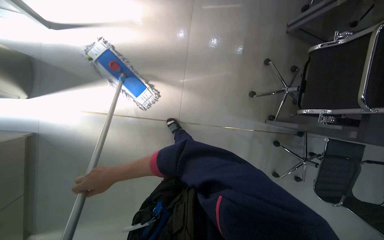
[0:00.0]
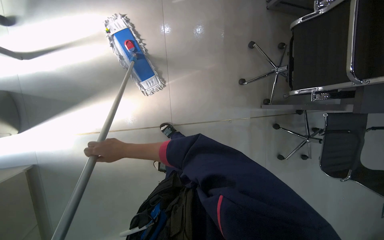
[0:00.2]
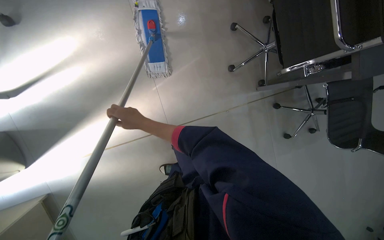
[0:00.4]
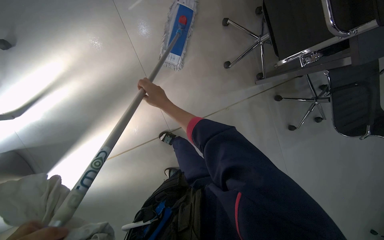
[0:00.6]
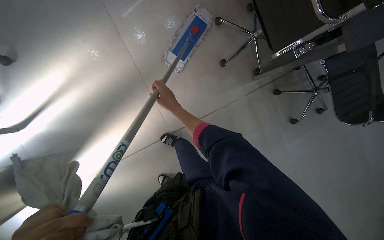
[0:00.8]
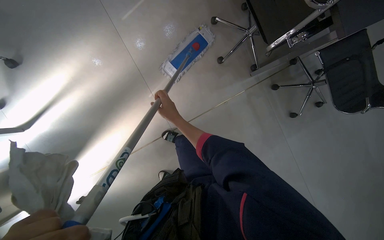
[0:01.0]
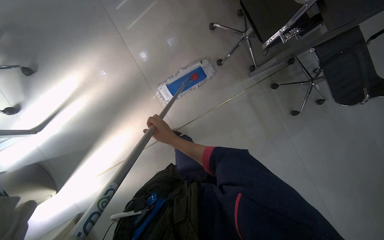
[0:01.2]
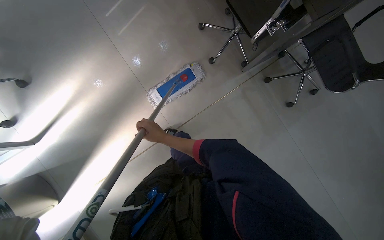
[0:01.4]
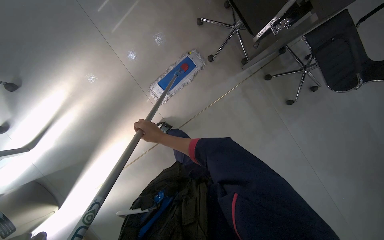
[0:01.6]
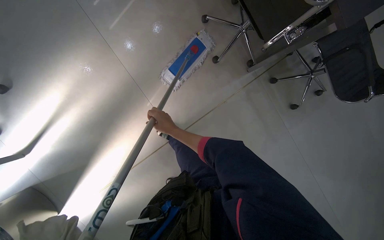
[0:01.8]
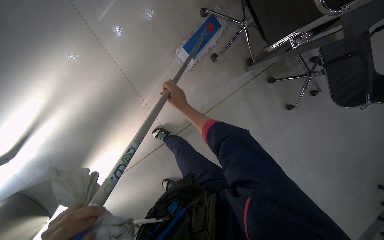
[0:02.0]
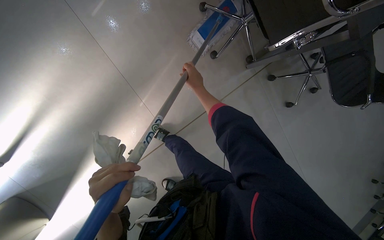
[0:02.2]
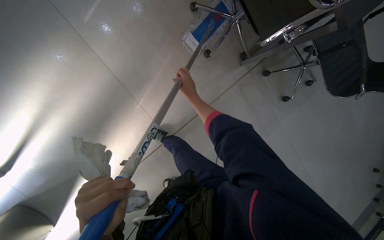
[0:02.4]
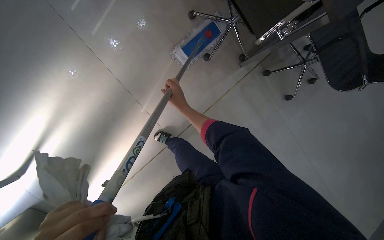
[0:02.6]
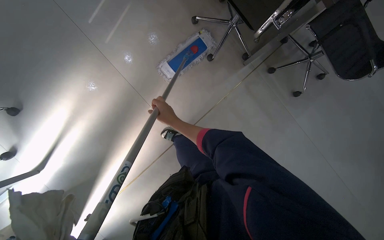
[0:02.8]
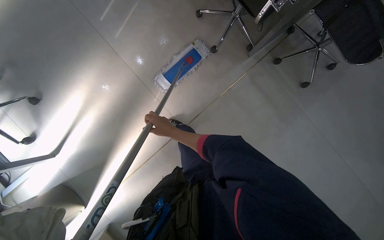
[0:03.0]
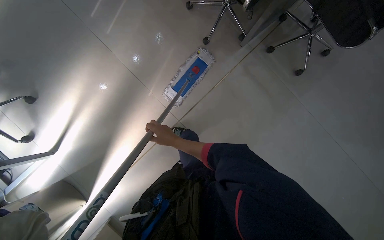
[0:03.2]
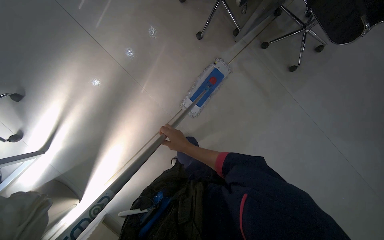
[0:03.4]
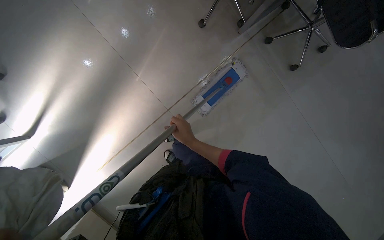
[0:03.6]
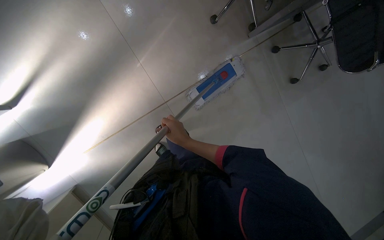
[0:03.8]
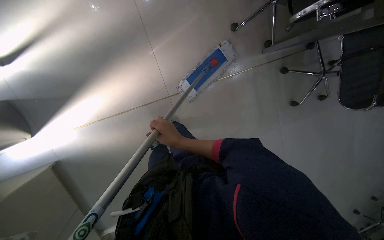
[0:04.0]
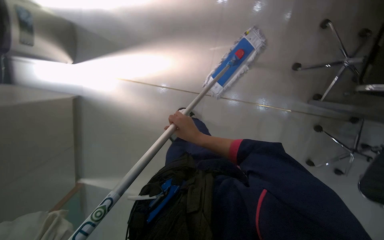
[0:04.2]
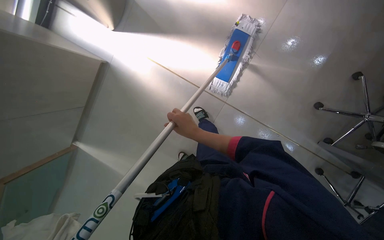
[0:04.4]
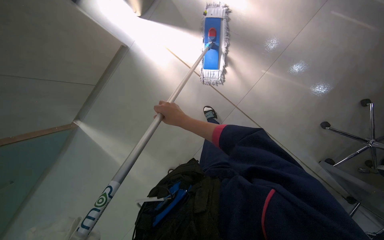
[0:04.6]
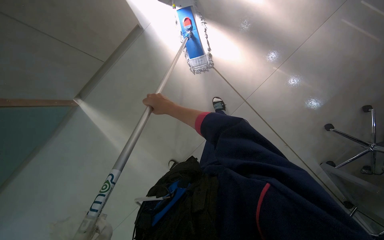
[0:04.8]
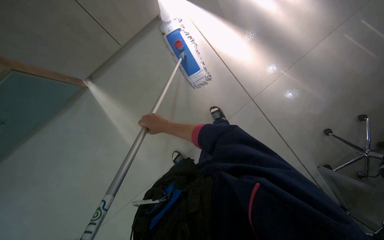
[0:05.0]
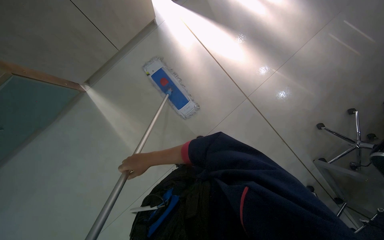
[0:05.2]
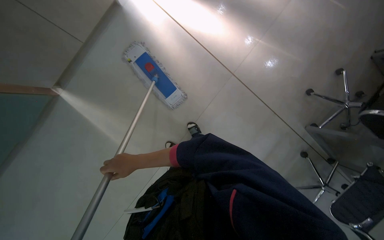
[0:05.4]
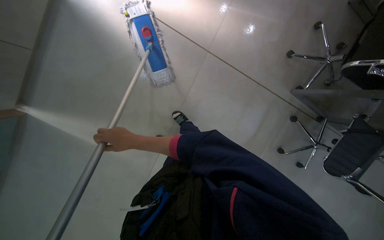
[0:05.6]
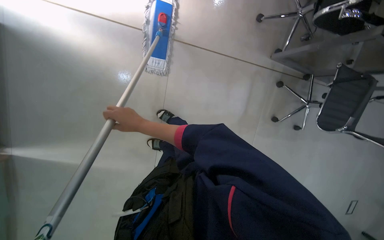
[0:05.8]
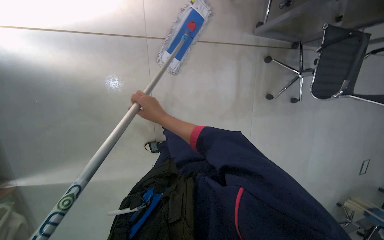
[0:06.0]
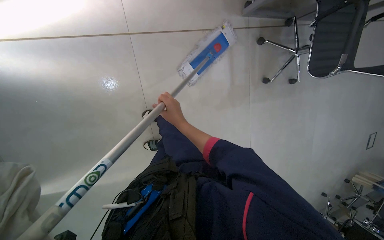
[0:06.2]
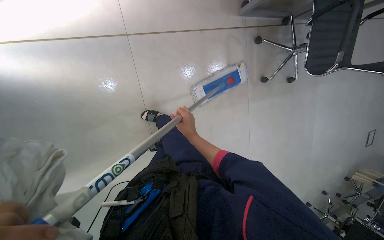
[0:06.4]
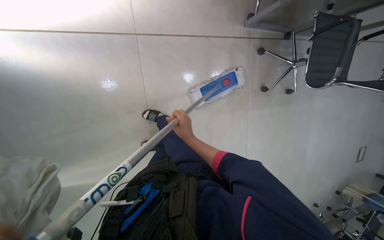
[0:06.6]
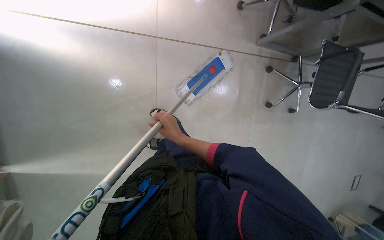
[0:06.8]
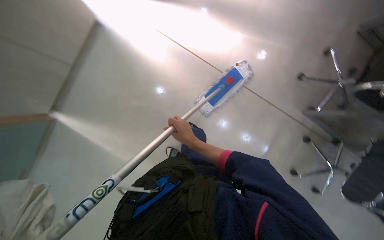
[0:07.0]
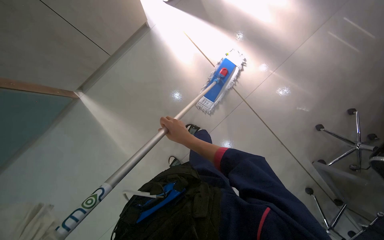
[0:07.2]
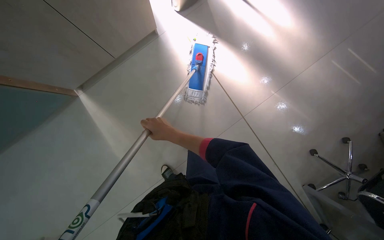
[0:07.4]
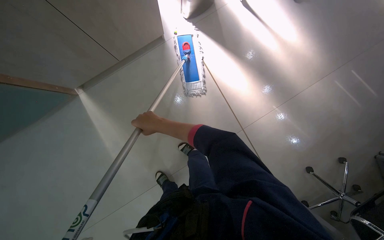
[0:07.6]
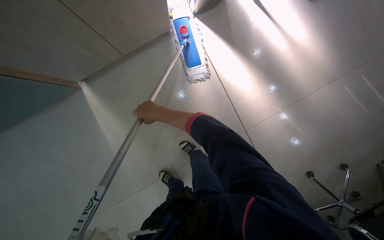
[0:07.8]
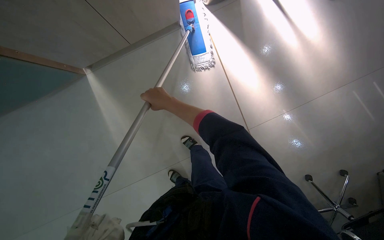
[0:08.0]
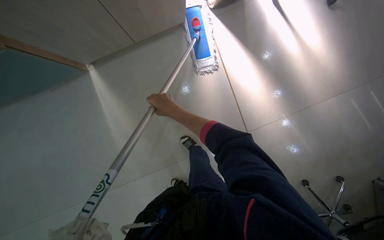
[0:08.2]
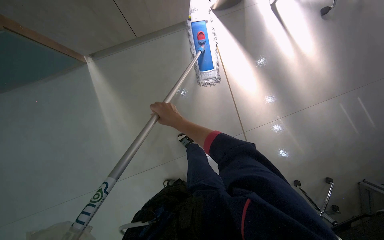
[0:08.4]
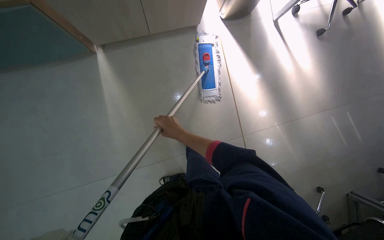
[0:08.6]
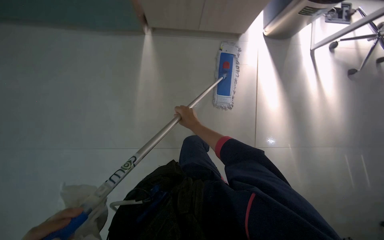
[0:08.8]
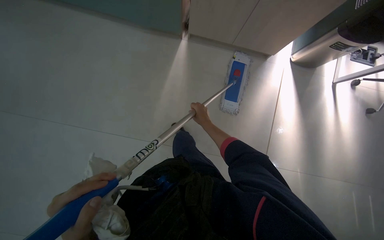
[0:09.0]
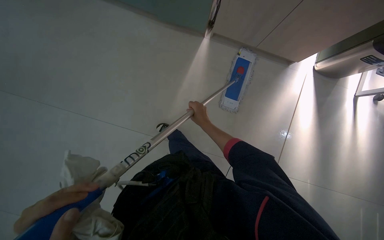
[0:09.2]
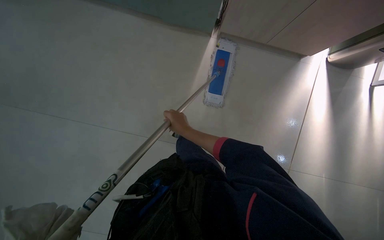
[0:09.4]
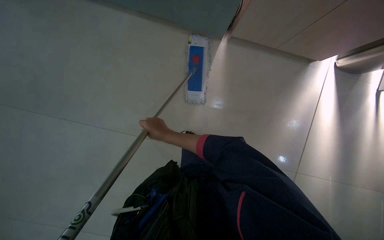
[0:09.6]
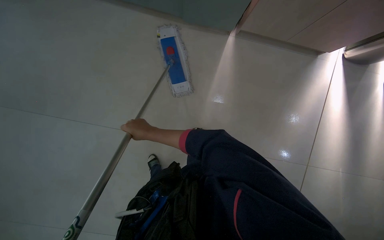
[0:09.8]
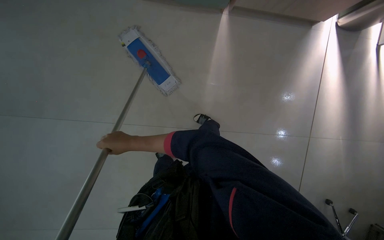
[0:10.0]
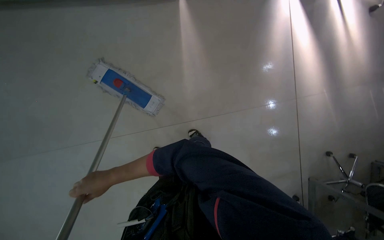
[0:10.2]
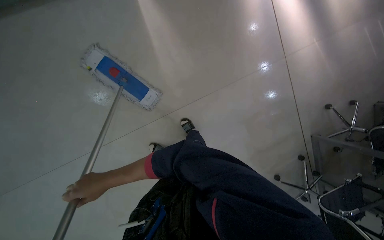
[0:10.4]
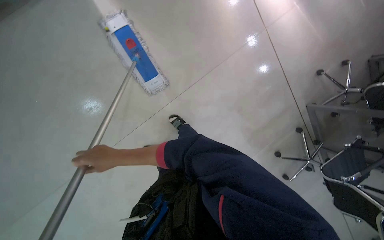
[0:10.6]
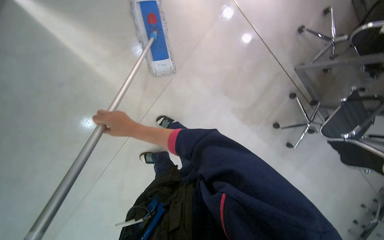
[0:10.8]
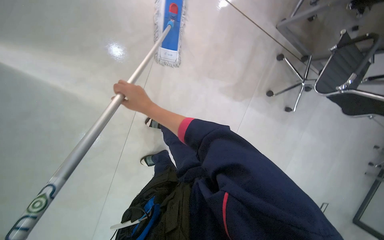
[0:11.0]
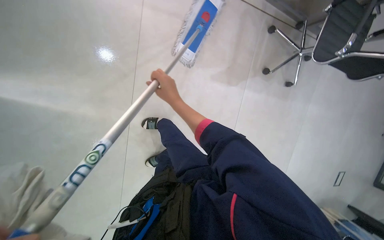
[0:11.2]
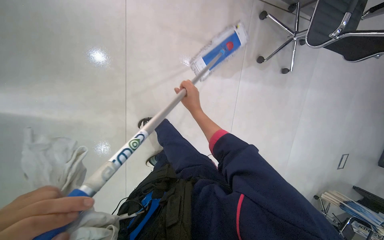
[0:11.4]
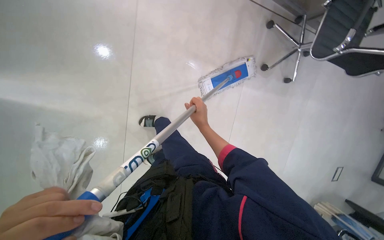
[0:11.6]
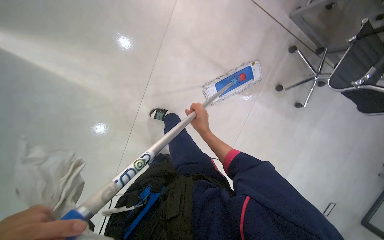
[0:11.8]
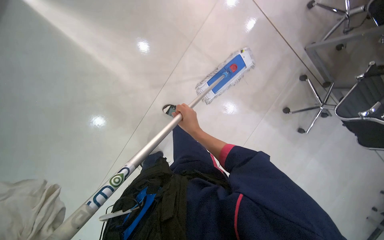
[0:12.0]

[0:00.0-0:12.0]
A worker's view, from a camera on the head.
Job: mopping floor.
The whole recording: Mopping office floor. The worker mops the office floor, moving obstacles as needed.
0.0 to 1.6 s: The scene rotates counterclockwise by some 40 degrees.
1.6 to 3.0 s: The right hand goes about 15 cm nearer to the camera, and moves approximately 35 cm up the picture and comes back.
3.0 to 4.4 s: The scene turns roughly 50 degrees clockwise in the picture.
6.0 to 7.6 s: The wearer looks some 25 degrees further upward. The scene rotates clockwise by about 60 degrees.
7.6 to 9.0 s: Everything in view rotates approximately 25 degrees clockwise.
9.0 to 10.4 s: The wearer's head swings roughly 25 degrees to the right. The right hand is displaced to the left and down the picture by about 35 cm.

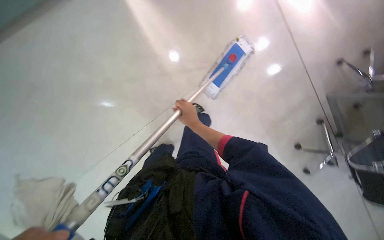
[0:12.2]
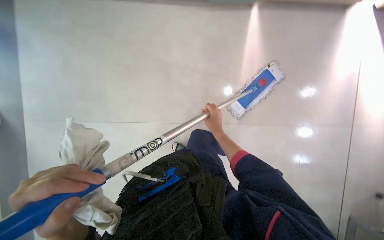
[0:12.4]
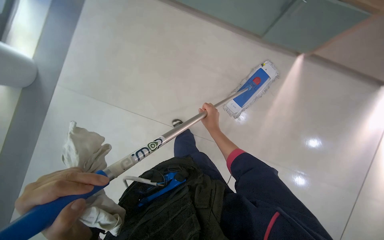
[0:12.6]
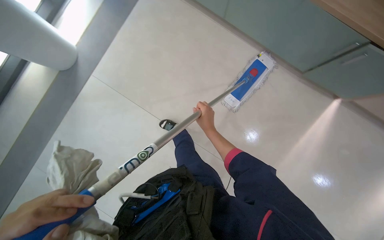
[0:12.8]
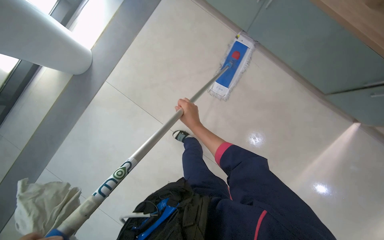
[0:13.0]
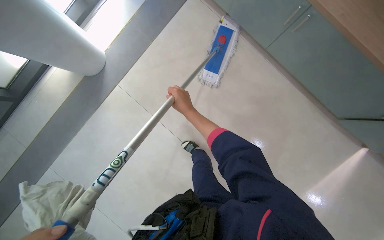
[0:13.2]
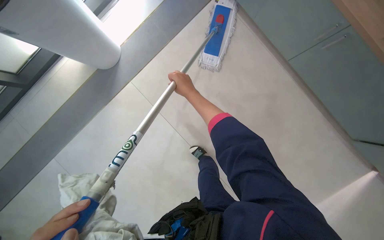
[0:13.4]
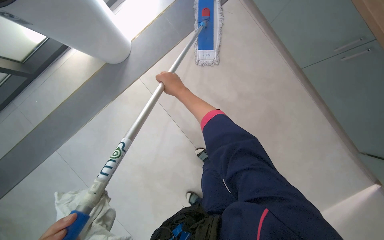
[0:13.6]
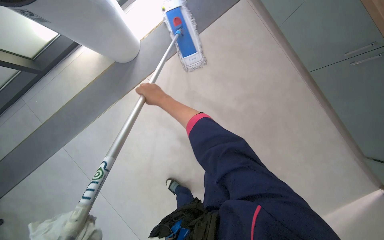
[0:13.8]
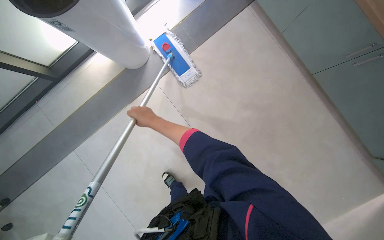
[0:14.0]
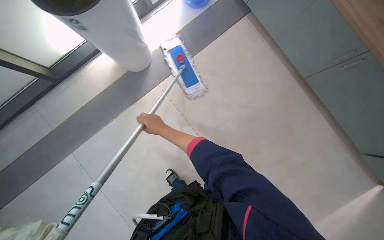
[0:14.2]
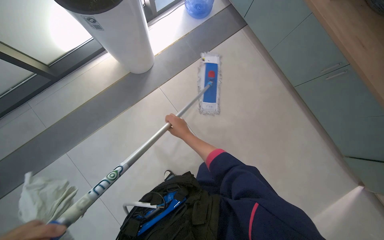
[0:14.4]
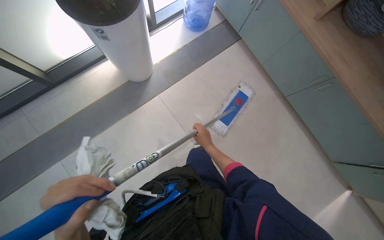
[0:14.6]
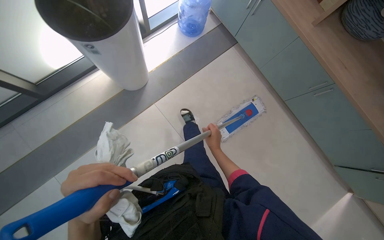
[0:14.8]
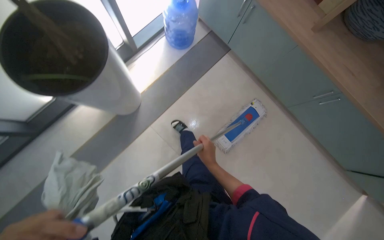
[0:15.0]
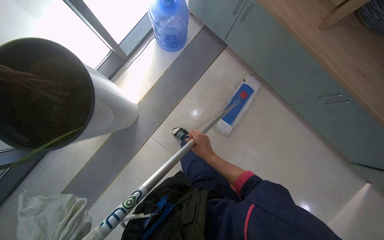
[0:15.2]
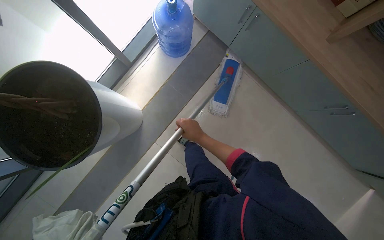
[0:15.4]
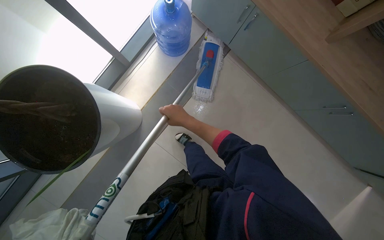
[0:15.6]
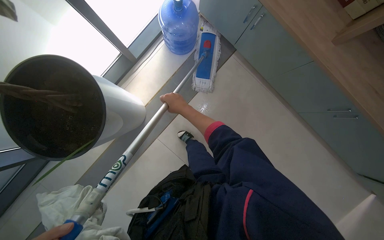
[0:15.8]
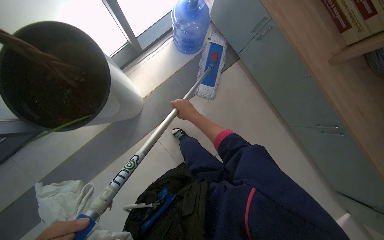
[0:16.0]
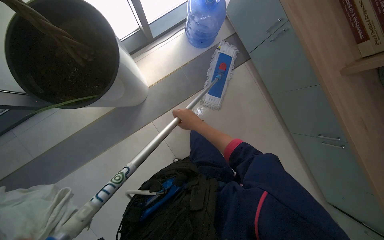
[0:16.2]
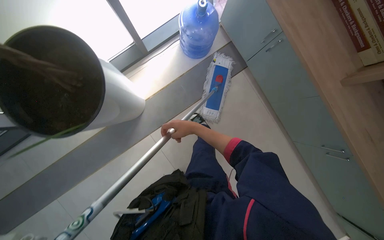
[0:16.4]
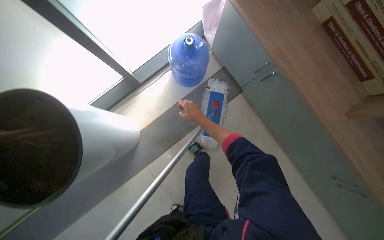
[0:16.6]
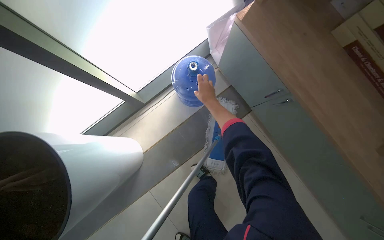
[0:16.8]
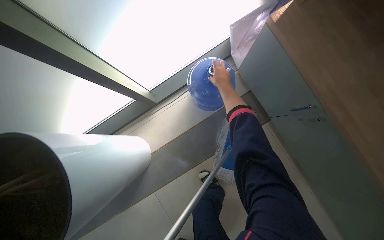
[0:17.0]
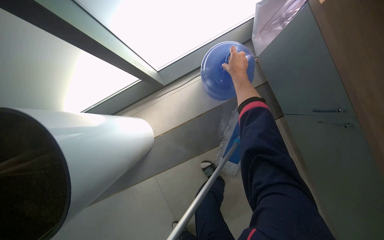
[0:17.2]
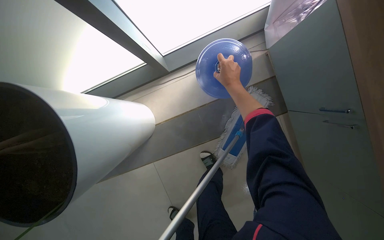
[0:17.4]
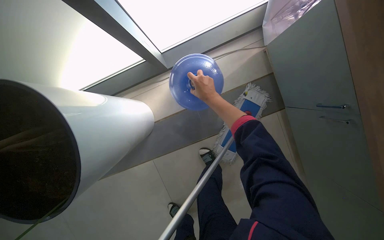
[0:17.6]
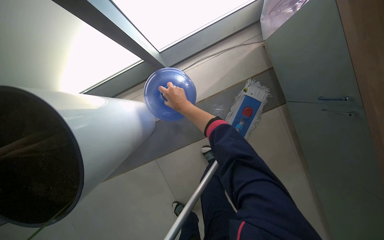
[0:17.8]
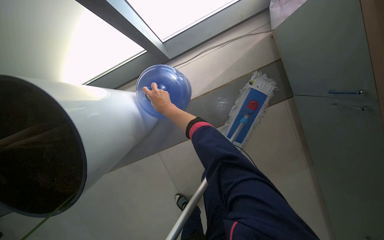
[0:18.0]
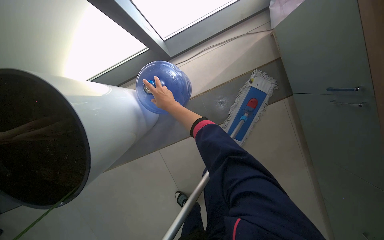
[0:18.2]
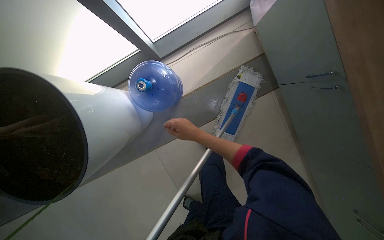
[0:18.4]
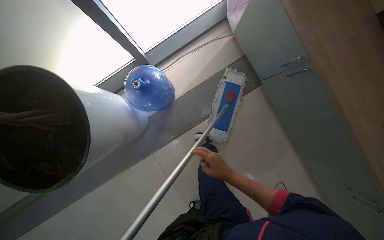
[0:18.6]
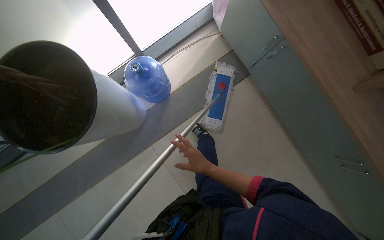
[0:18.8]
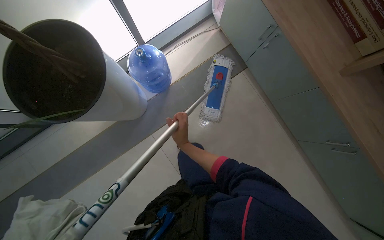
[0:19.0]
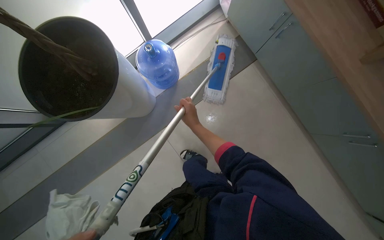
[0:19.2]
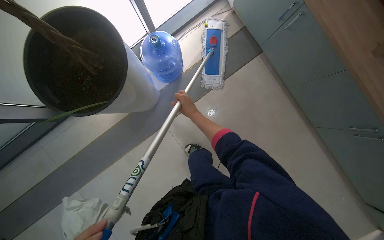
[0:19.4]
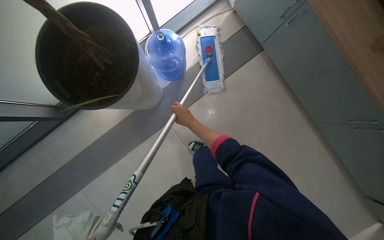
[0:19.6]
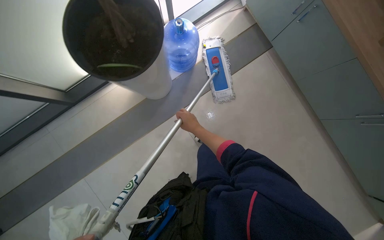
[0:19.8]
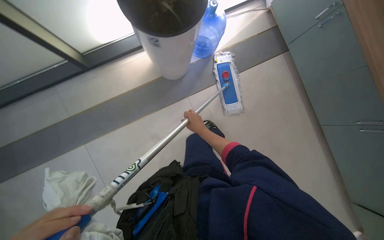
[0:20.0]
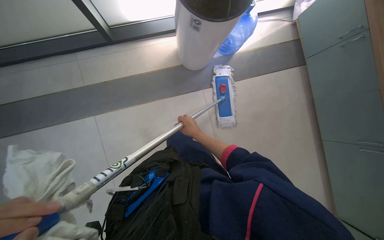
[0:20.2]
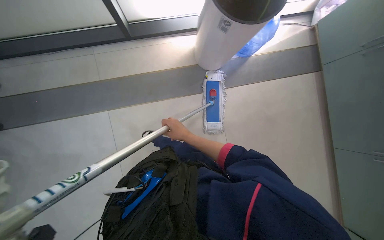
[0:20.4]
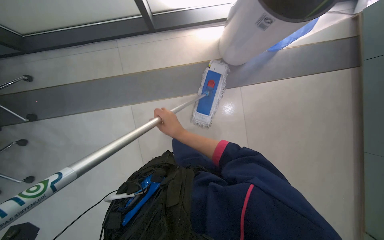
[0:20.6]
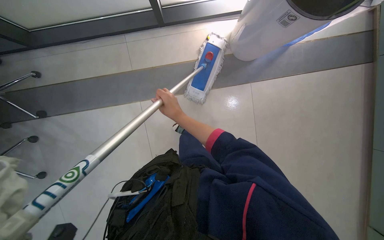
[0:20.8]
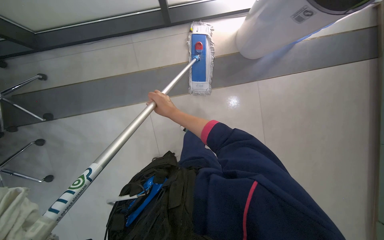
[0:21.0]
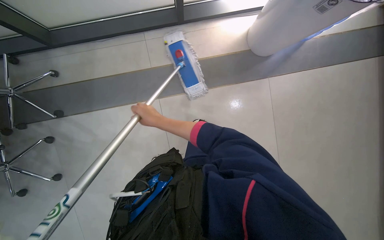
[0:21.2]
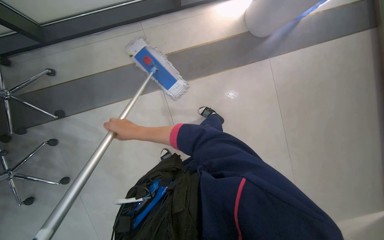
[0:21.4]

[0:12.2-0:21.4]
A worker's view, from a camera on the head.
Job: mopping floor.
The whole recording: Mopping office floor. The worker mops the office floor, moving obstacles as needed.
15.2 to 16.8 s: The right hand swings up and down the picture, approximately 20 cm each way, with 2 reversals.
16.8 to 18.4 s: The view tips downward by about 15 degrees. The right hand is displaced down the picture by roughly 15 cm, and travels to the left and back again, roughly 30 cm each way.
18.4 to 19.8 s: The head travels roughly 60 cm.
